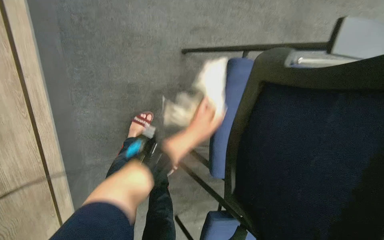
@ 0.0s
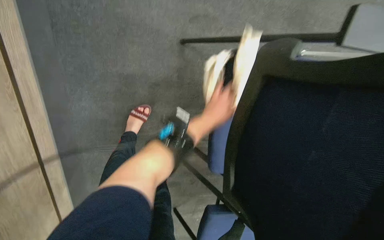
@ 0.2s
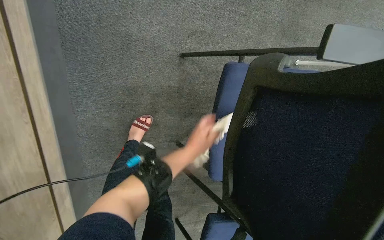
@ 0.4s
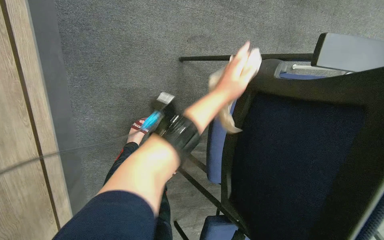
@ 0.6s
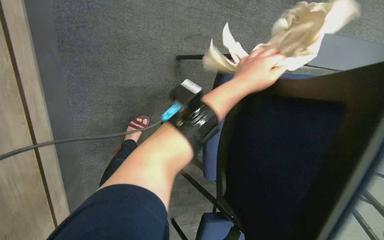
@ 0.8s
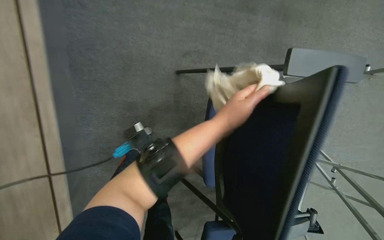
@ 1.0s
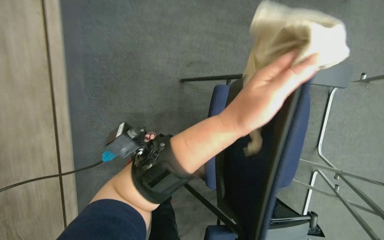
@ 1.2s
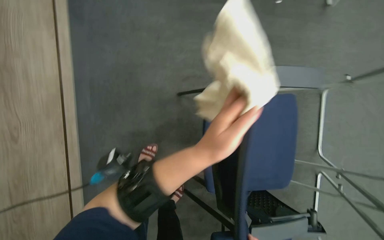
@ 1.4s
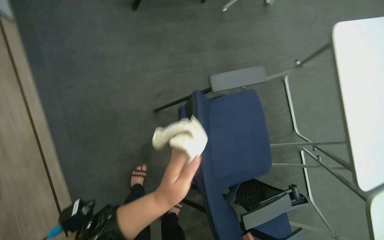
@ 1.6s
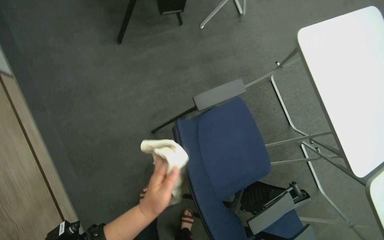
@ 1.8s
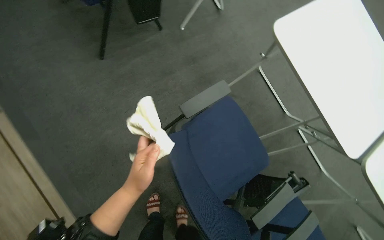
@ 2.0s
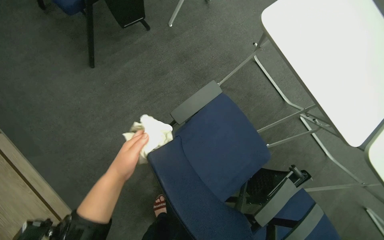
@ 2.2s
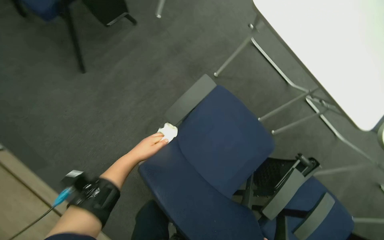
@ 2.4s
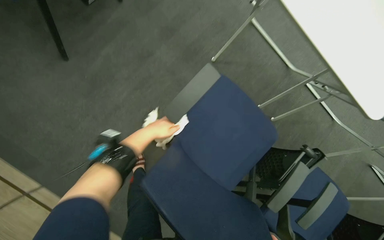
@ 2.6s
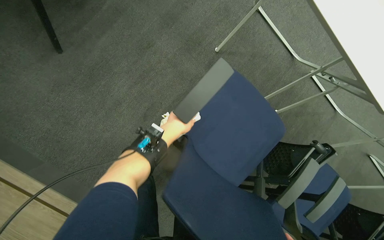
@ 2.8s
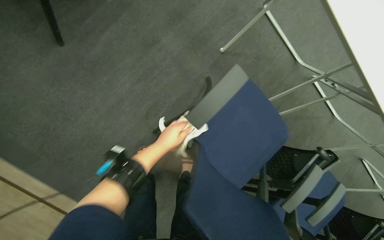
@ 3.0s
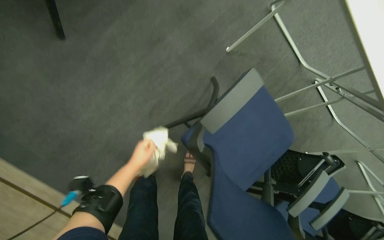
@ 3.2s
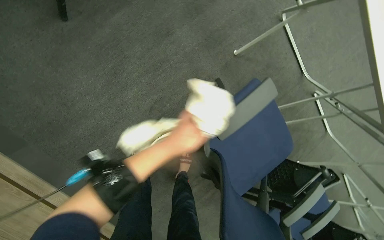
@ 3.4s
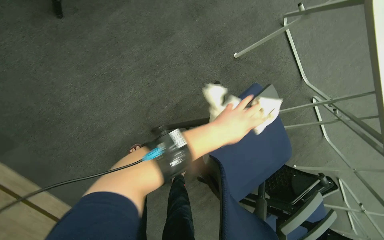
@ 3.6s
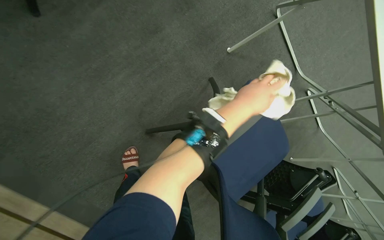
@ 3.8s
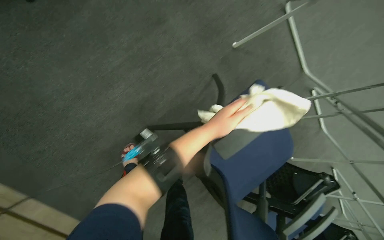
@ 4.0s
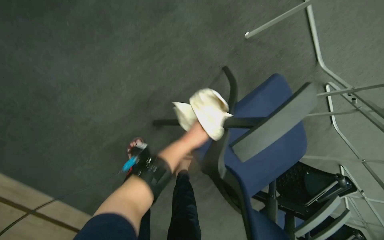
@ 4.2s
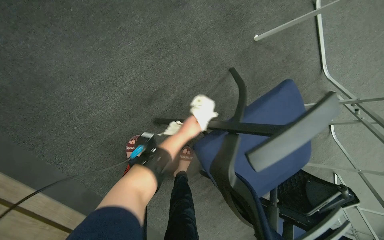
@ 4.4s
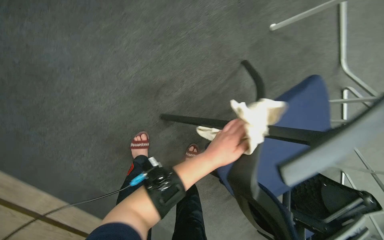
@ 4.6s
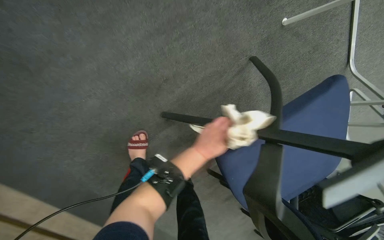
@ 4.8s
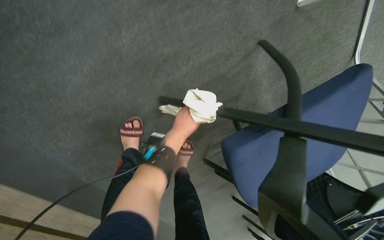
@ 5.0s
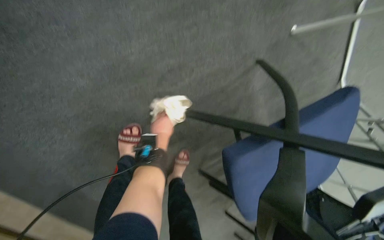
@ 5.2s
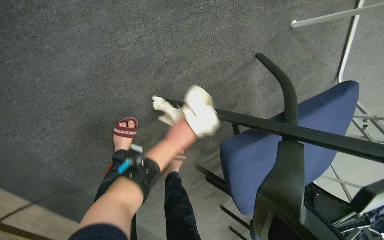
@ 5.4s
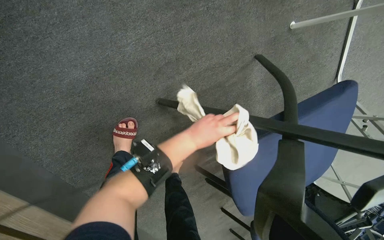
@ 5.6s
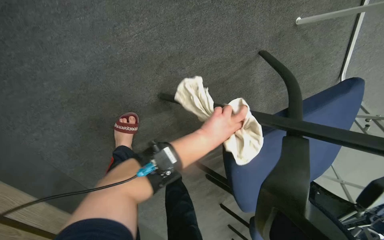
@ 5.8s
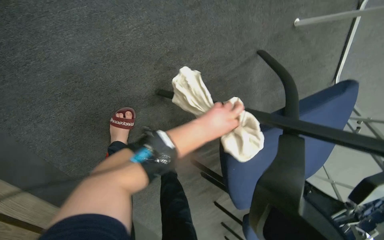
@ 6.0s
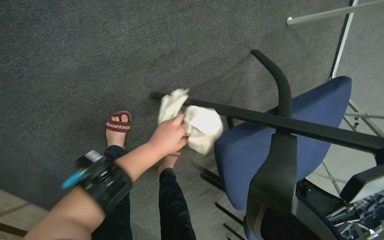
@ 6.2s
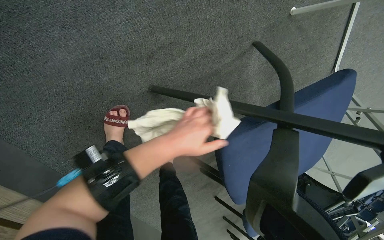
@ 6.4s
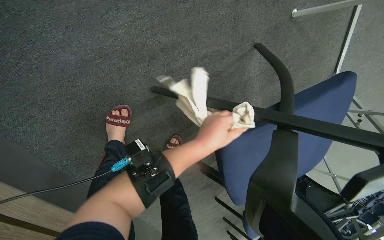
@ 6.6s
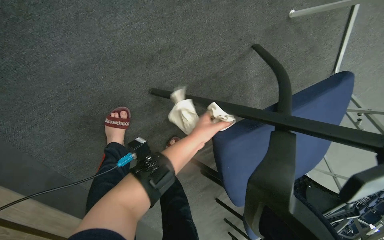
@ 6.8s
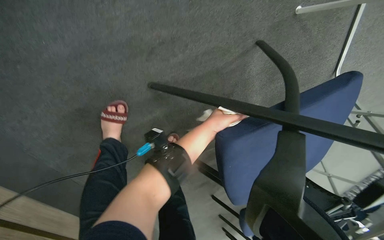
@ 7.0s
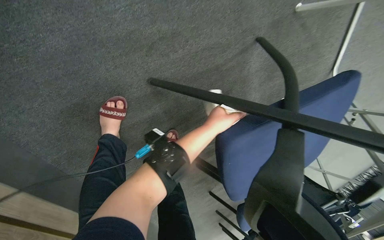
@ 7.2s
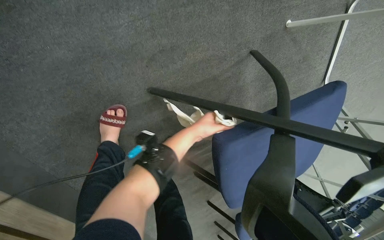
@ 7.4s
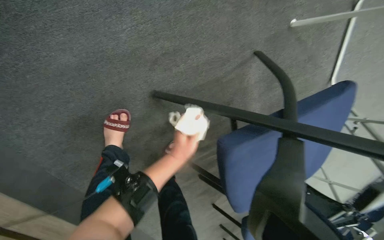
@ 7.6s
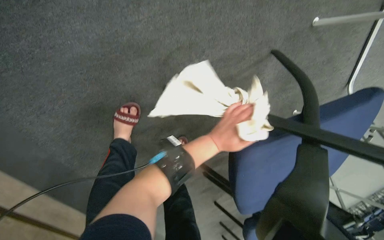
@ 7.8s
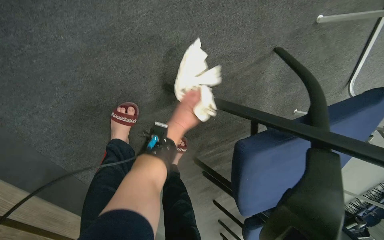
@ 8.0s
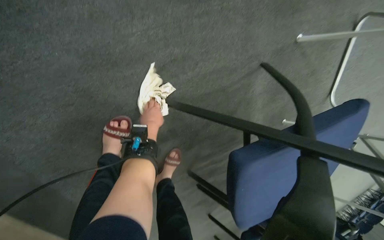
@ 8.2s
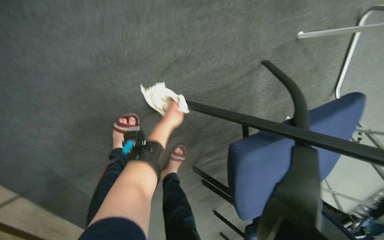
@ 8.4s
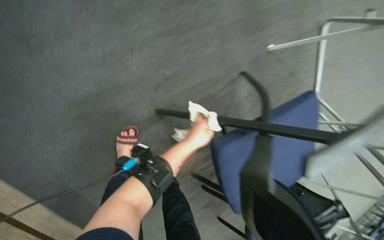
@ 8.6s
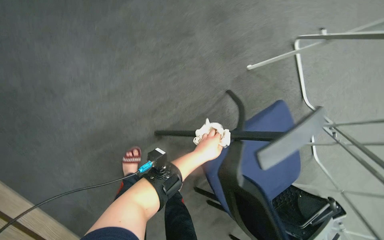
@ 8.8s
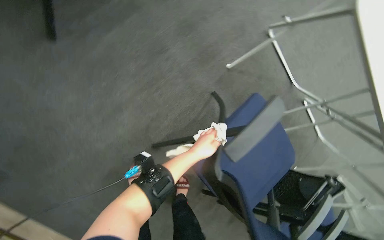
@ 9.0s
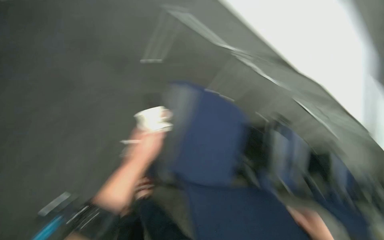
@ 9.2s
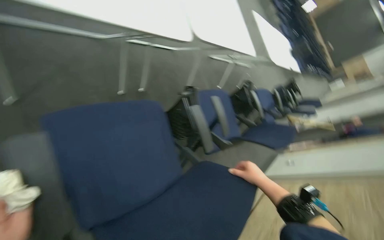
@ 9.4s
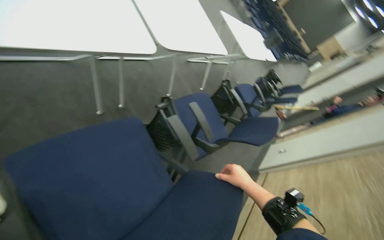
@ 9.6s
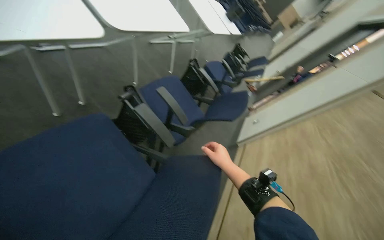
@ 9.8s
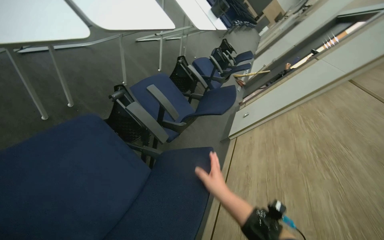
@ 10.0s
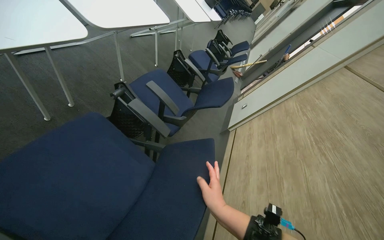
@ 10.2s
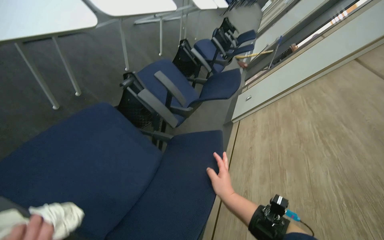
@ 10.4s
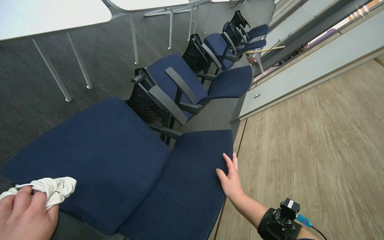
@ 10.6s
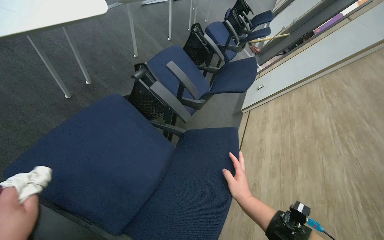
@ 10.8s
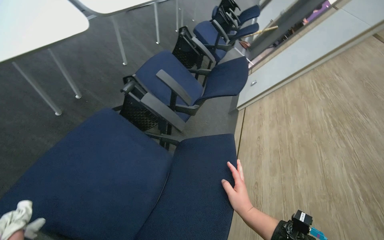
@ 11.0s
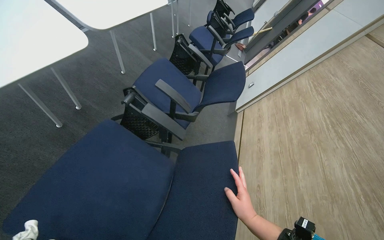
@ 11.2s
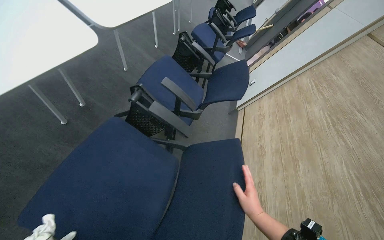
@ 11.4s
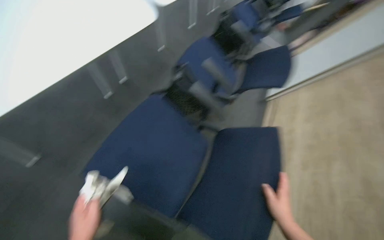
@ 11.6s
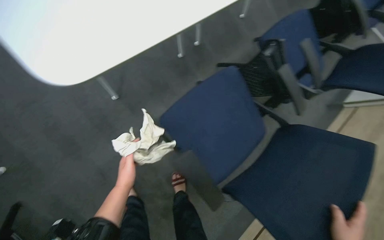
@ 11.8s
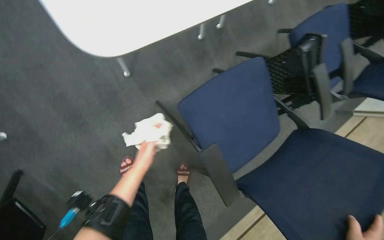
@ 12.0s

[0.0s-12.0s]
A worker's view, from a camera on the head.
Job: wiping surfaces.
The whole recording: Wiping conference room tables and chairs. The worker wipes down tables and chairs in the conference room, periodically rinsing the cloth.
0.0s to 1.6s: The view tilts roughly 15 degrees upward. The left hand goes up and down the picture, approximately 25 cm each way, reversing 3 times.
1.6s to 3.0s: The view tilts about 15 degrees downward. Everything in view rotates roughly 30 degrees counterclockwise.
3.0s to 4.4s: The left hand goes left and right, roughly 30 cm each way, reversing 2 times.
6.0s to 7.6s: The left hand moves approximately 10 cm nearer to the camera and comes back.
7.6s to 9.0s: The view tilts about 15 degrees upward.
9.0s to 10.4s: The head rotates approximately 90 degrees to the right. The view tips downward by roughly 25 degrees.
10.4s to 12.0s: The wearer's head swings about 30 degrees to the left. The camera pitches downward, by roughly 25 degrees.

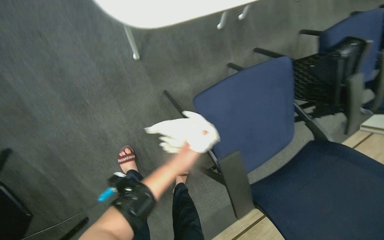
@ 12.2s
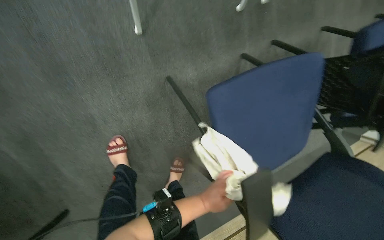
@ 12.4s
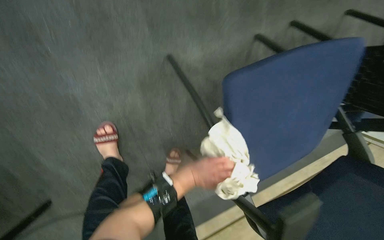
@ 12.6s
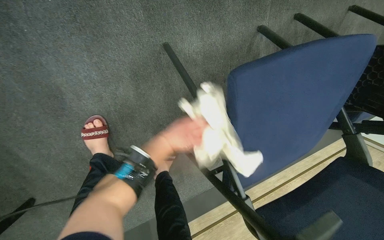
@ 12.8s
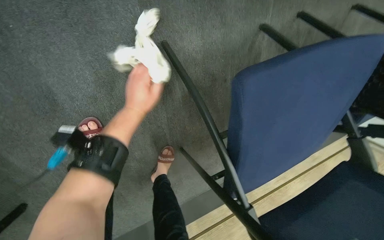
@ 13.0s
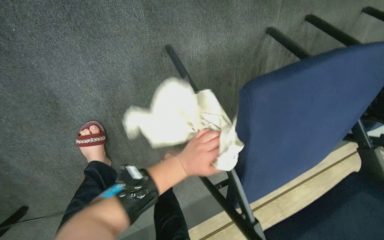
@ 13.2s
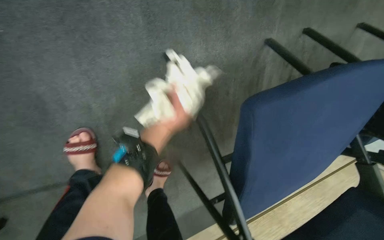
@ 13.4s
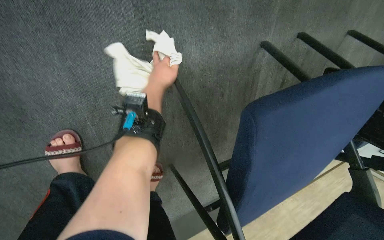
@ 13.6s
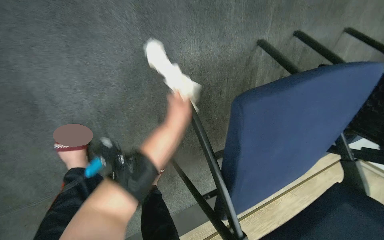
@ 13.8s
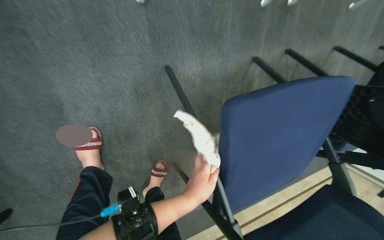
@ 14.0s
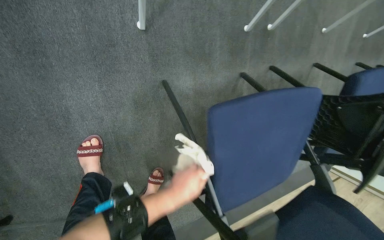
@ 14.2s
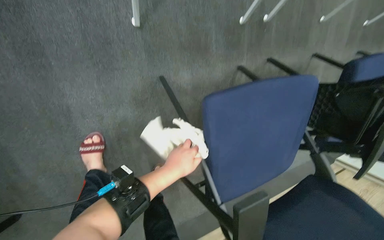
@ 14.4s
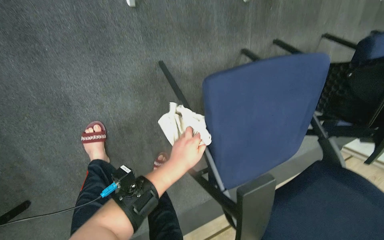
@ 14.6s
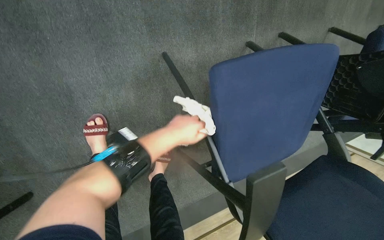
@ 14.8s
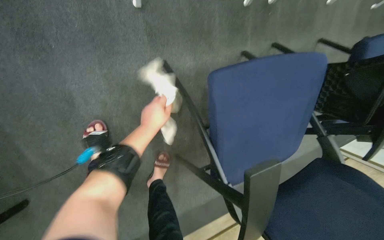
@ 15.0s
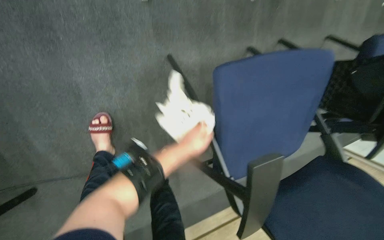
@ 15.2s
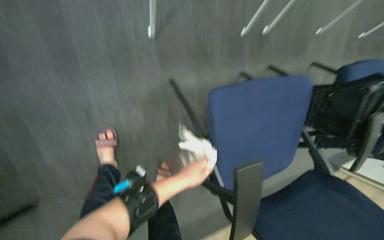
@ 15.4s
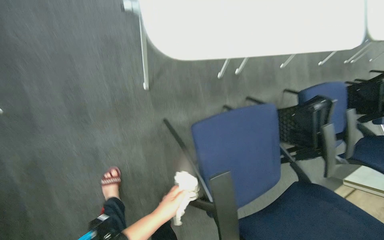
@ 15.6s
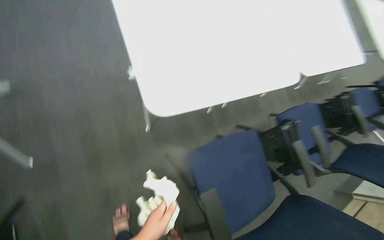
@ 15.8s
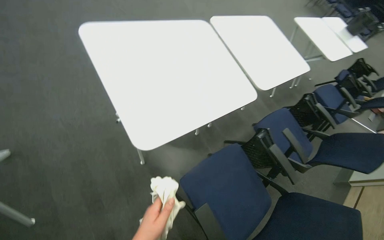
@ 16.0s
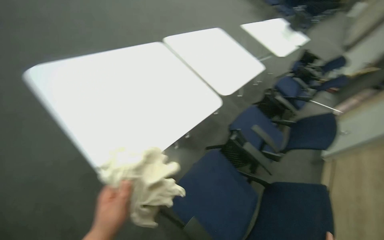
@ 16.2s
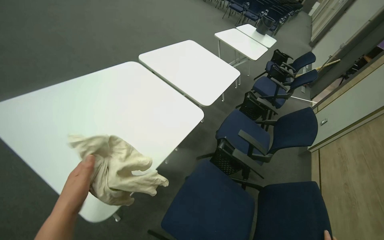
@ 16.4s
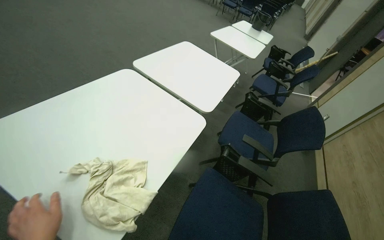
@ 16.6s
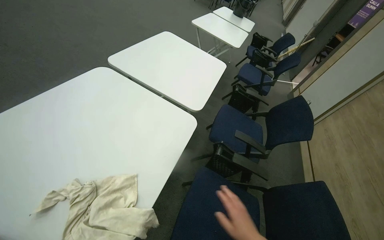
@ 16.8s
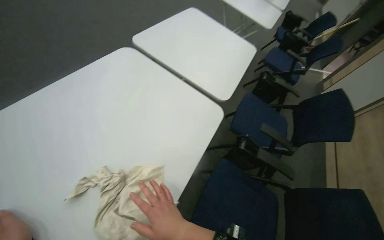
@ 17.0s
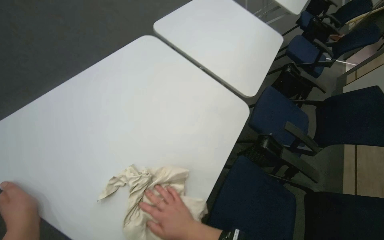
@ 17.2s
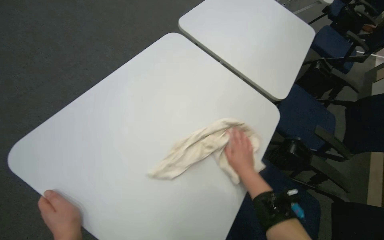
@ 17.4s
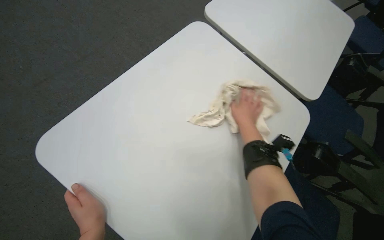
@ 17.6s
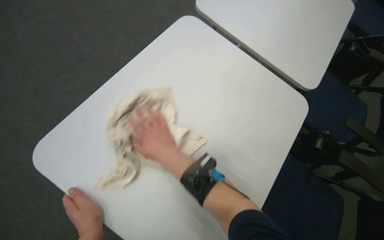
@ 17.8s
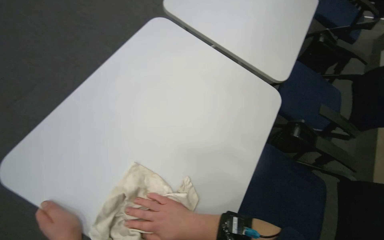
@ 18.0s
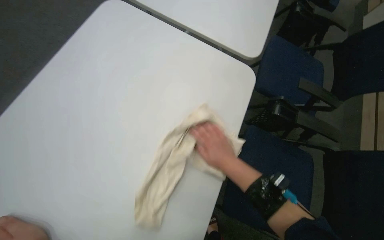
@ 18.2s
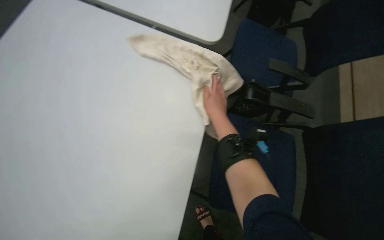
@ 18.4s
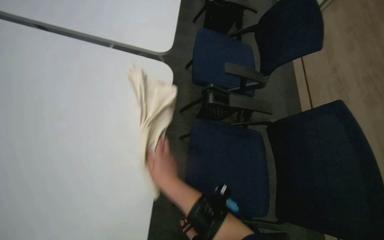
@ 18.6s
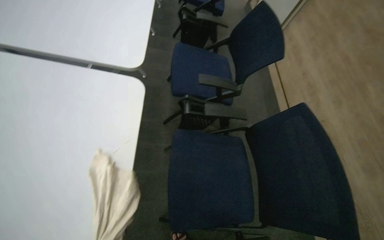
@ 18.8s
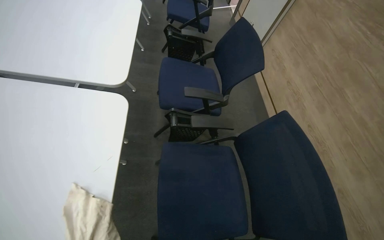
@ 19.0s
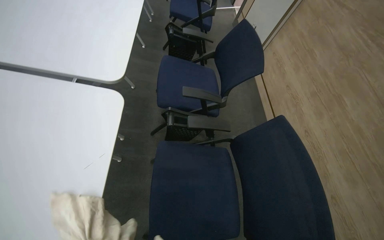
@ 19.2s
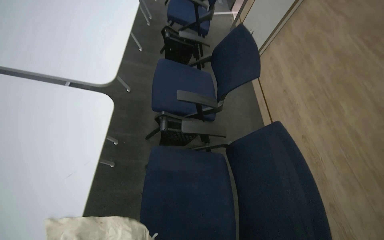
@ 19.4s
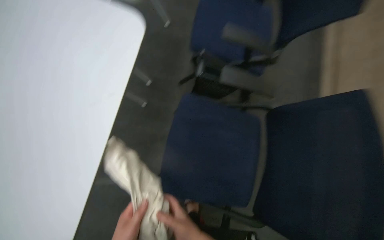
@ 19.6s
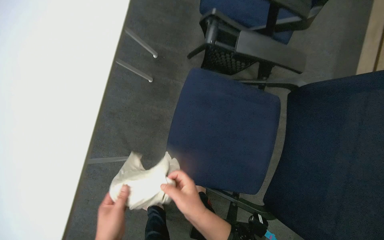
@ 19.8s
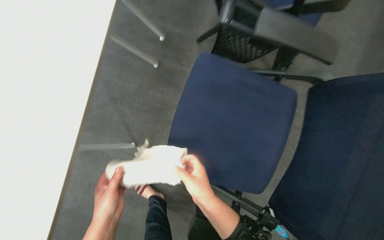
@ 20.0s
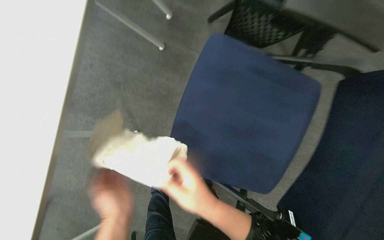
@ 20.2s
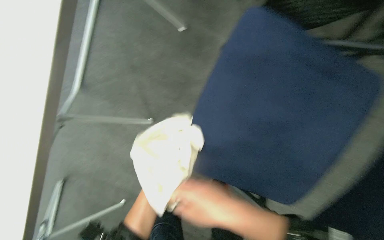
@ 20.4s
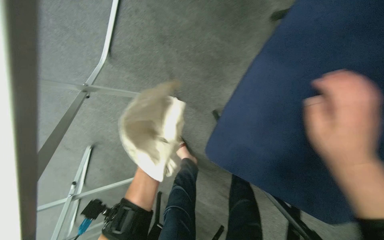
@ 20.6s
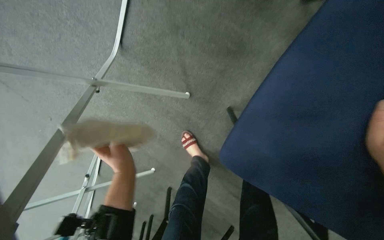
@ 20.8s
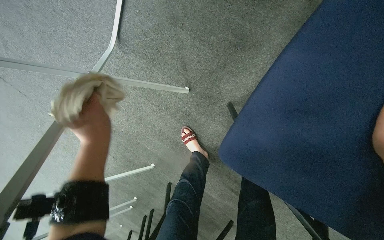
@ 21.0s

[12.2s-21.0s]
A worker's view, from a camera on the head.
Job: wiping surfaces.
The whole recording: Wiping conference room tables and chairs. The worker wipes down tables and chairs in the conference room, periodically rinsing the cloth.
15.2s to 16.6s: The camera travels approximately 60 cm. The head turns to the right by approximately 50 degrees. The camera pitches upward, by about 45 degrees.
16.6s to 18.0s: The view tips downward by approximately 20 degrees.
18.0s to 19.6s: The camera is carried roughly 40 cm.
19.6s to 21.0s: The wearer looks some 40 degrees further to the left. The view tilts about 35 degrees downward.
